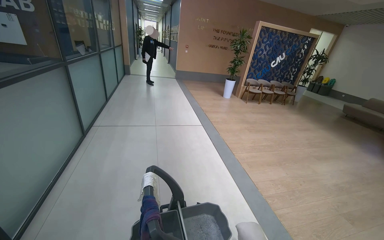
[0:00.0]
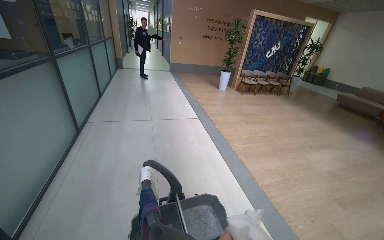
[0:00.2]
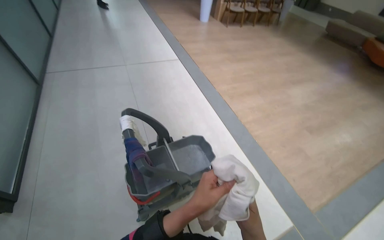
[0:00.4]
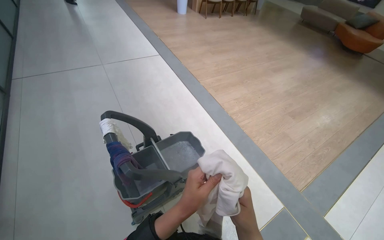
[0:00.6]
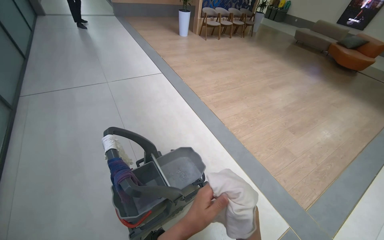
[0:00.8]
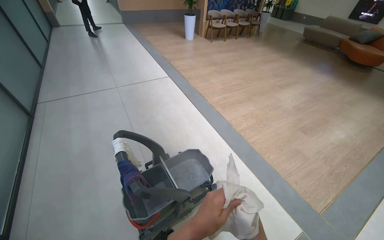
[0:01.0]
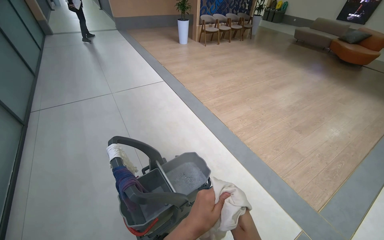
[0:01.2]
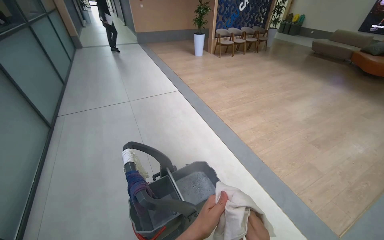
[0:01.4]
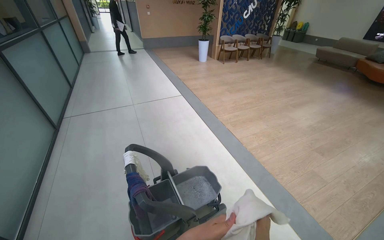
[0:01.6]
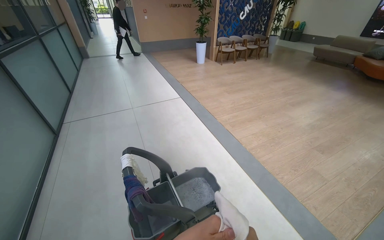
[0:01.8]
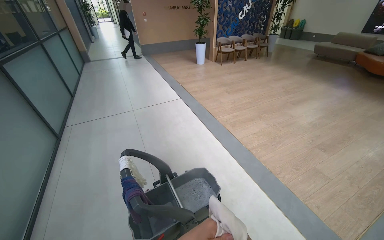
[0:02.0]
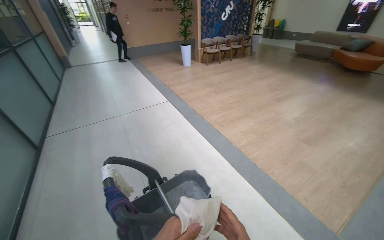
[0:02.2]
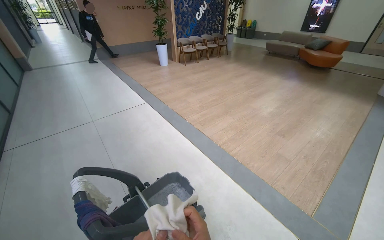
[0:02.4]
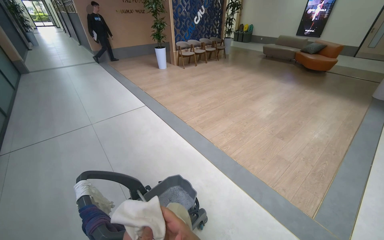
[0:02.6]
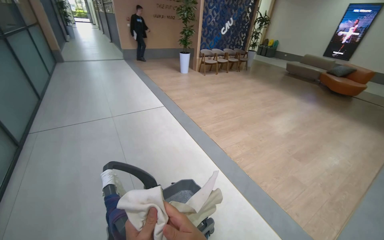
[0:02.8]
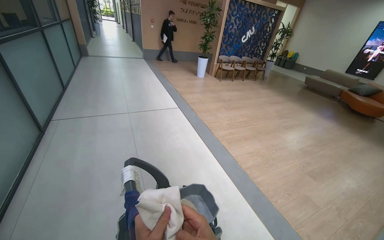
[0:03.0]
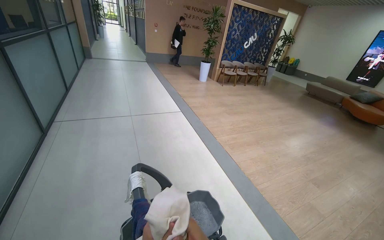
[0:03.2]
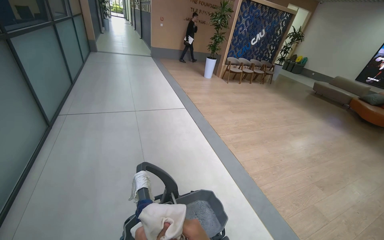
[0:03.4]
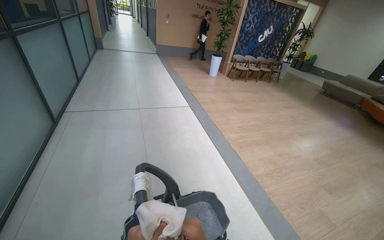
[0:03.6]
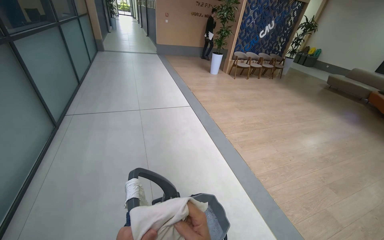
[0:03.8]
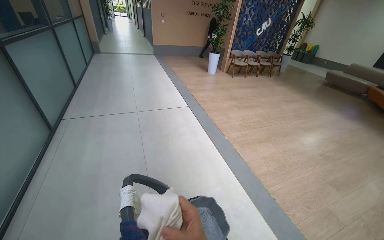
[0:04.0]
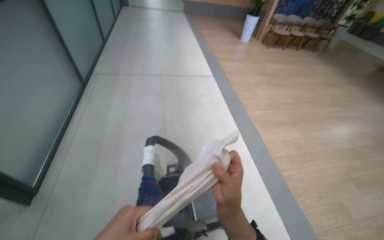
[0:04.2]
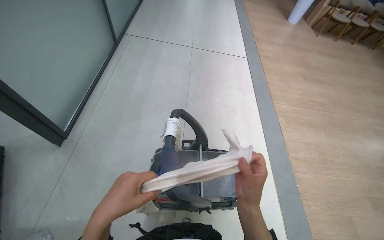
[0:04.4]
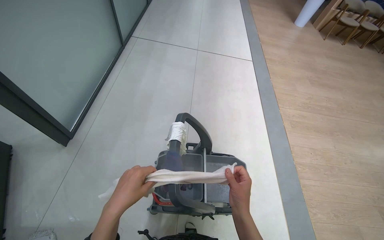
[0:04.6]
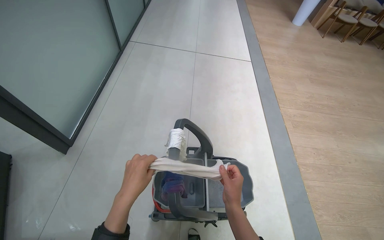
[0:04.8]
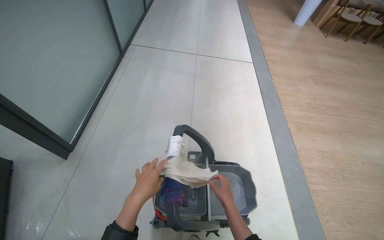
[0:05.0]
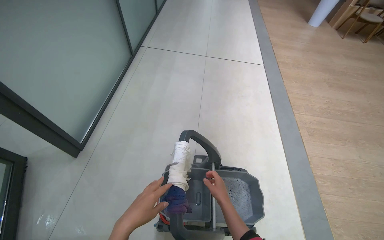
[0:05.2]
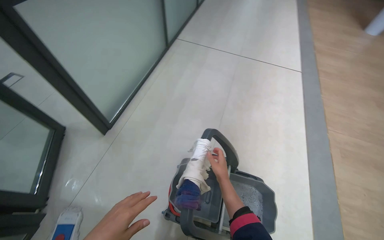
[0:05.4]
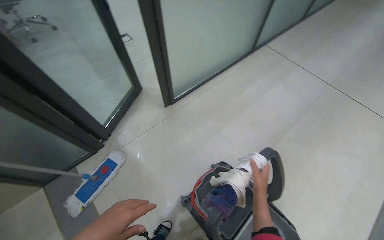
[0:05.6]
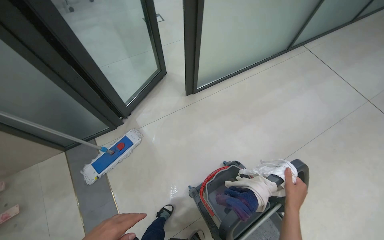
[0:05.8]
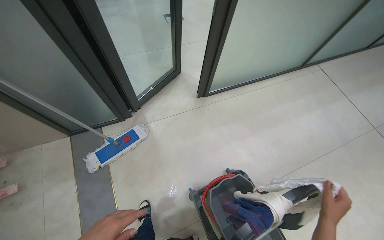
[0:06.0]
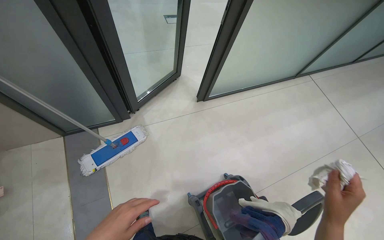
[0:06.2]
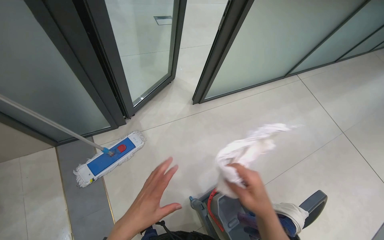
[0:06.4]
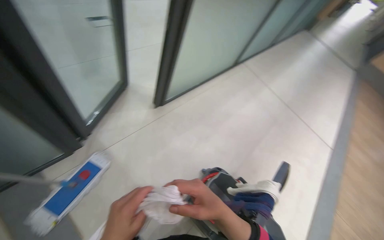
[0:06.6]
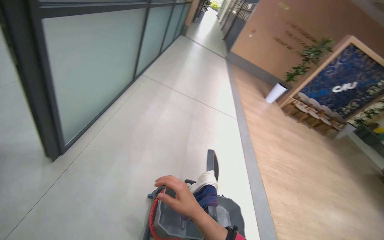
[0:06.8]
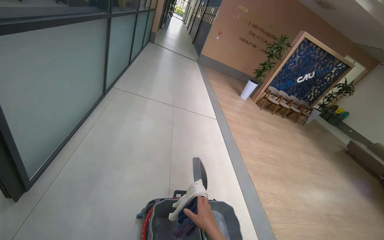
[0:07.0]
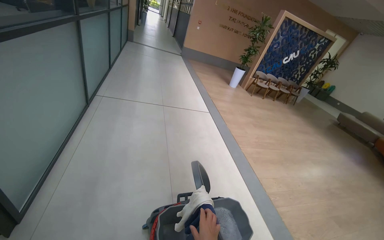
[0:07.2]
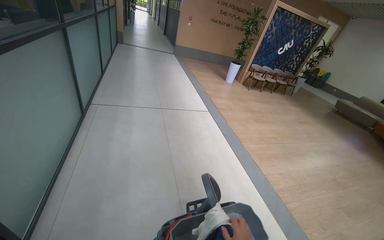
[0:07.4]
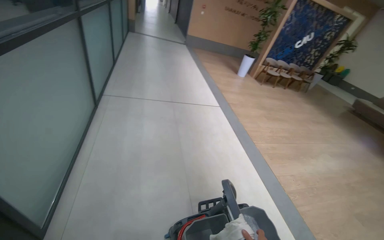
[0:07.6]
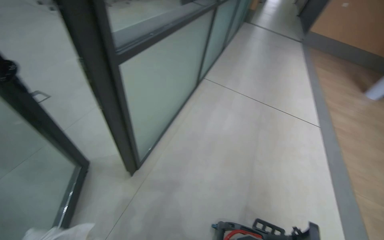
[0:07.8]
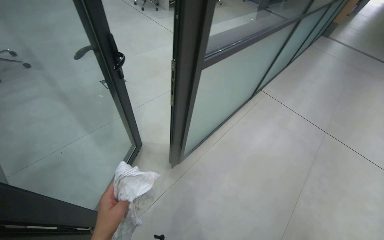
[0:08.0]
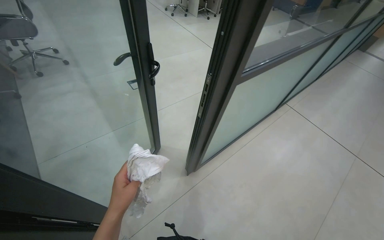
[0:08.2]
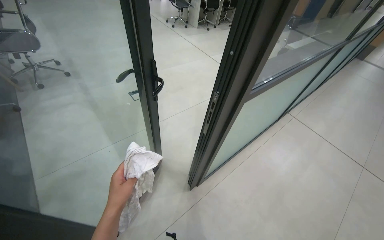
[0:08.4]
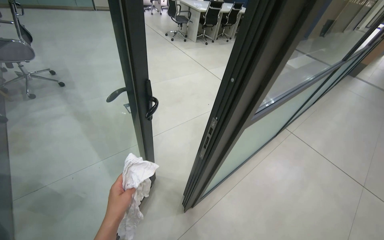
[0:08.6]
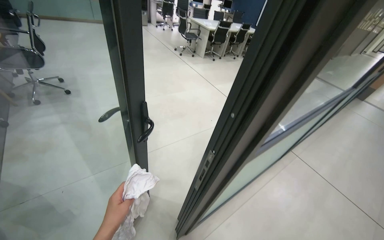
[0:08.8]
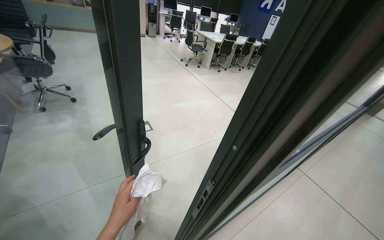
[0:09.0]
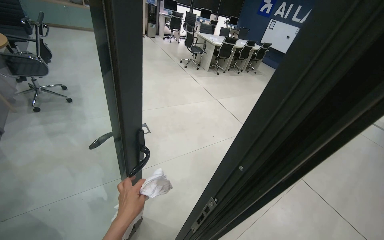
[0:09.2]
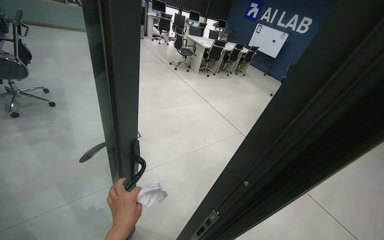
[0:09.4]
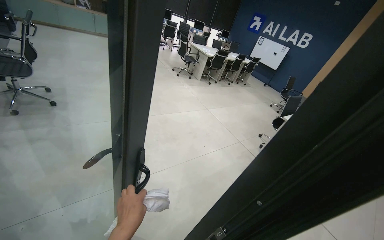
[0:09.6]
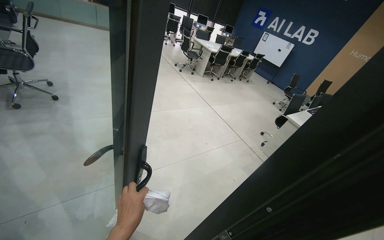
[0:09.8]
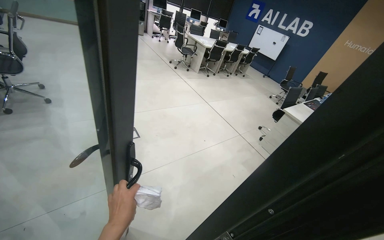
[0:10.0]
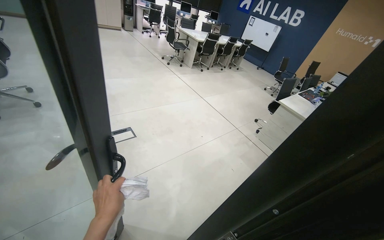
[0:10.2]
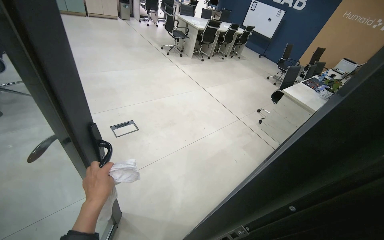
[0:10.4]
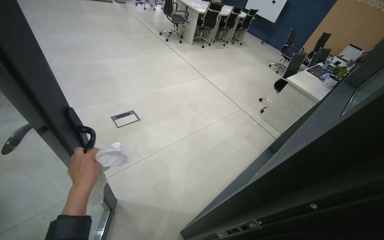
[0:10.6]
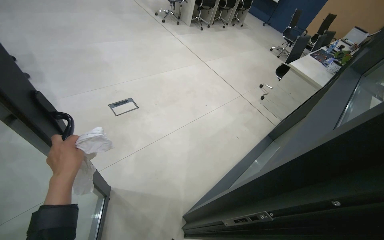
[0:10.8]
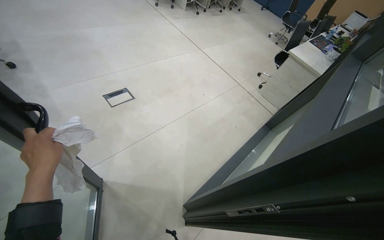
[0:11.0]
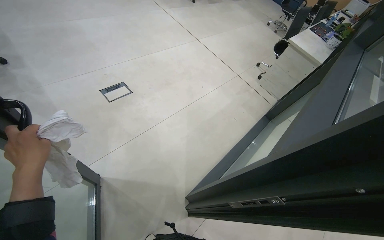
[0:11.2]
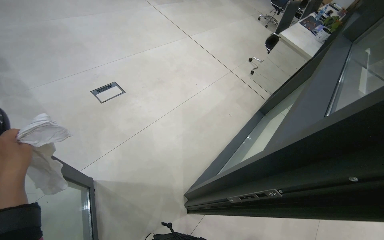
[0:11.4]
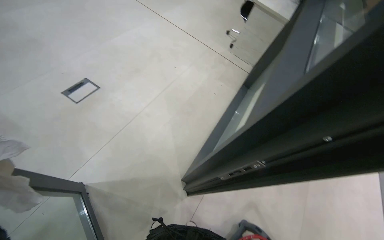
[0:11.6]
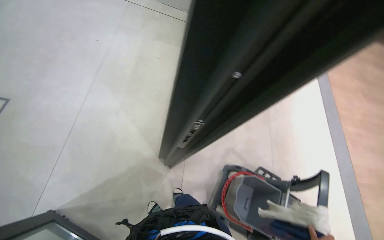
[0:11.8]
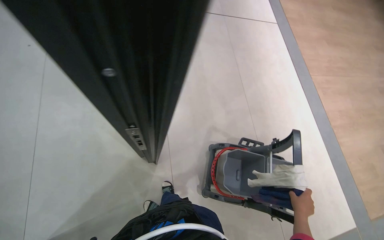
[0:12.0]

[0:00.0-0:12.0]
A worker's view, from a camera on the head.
Job: wiping surfaces.
The whole recording: Wiping office desk surfaces. The worker wipes the surfaces of office desks with a white cloth.
0:00.0 to 0:01.6: The view tilts roughly 10 degrees downward.
0:03.0 to 0:04.4: The head turns to the left by some 25 degrees. The view tips downward by some 20 degrees.
0:04.4 to 0:06.0: The head rotates about 65 degrees to the left.
0:06.0 to 0:07.6: The wearer's head swings some 80 degrees to the right.
0:07.6 to 0:09.0: The camera travels approximately 50 cm. The head rotates approximately 70 degrees to the left. The view tips upward by about 15 degrees.
0:10.4 to 0:12.0: The wearer moves about 40 cm. The head rotates roughly 55 degrees to the right. The view tips downward by approximately 40 degrees.

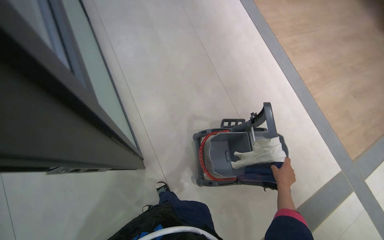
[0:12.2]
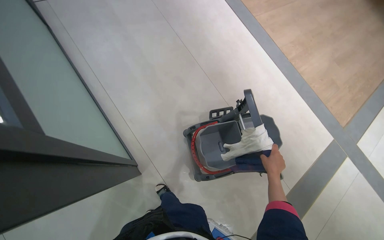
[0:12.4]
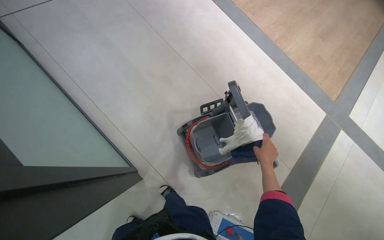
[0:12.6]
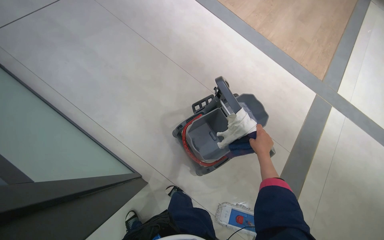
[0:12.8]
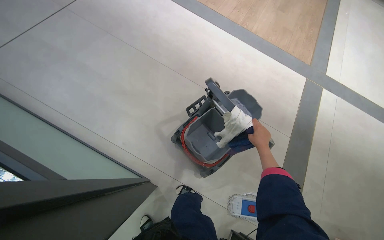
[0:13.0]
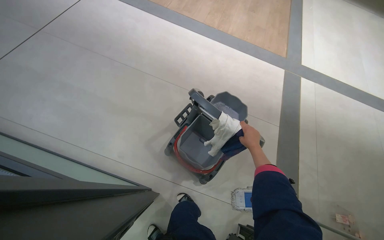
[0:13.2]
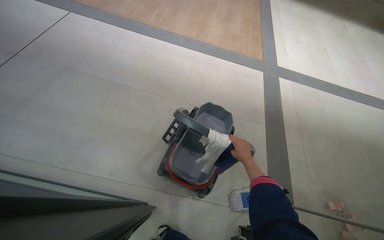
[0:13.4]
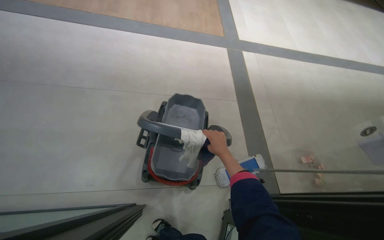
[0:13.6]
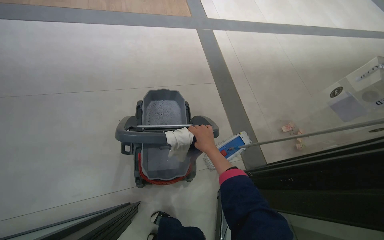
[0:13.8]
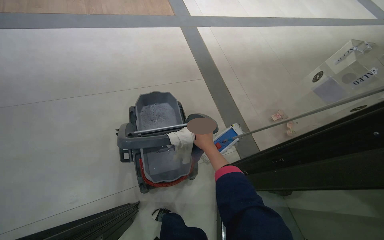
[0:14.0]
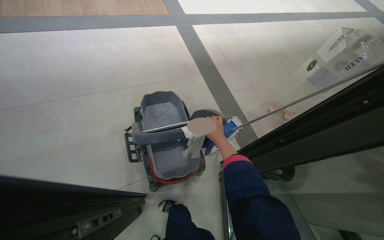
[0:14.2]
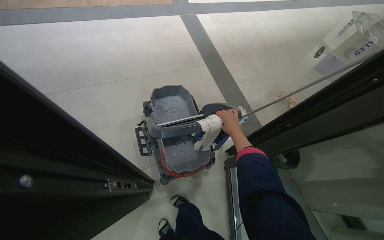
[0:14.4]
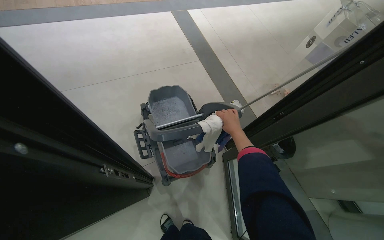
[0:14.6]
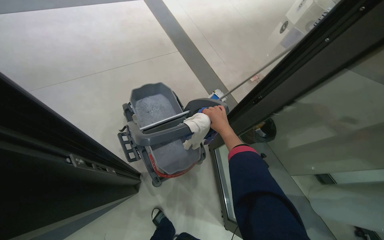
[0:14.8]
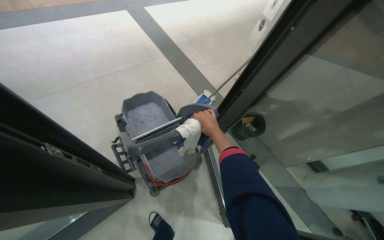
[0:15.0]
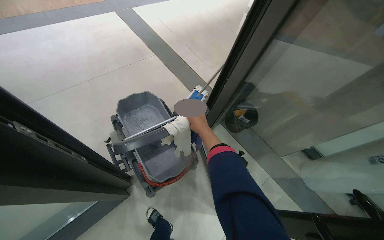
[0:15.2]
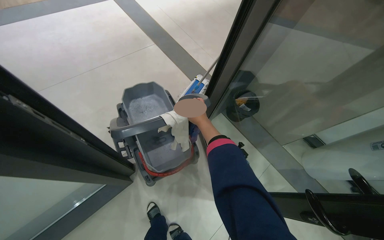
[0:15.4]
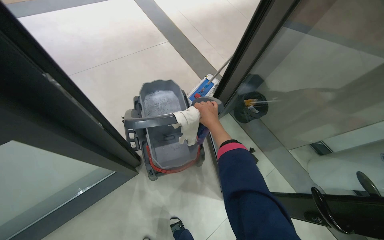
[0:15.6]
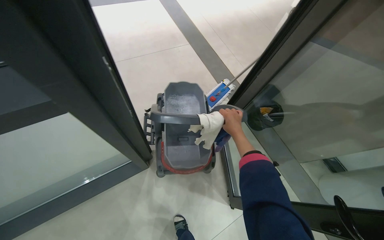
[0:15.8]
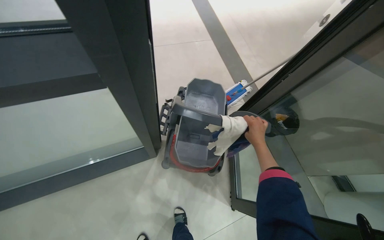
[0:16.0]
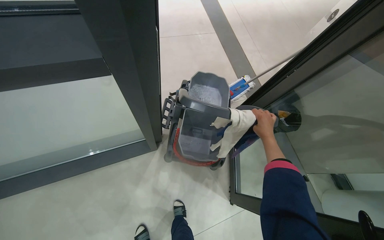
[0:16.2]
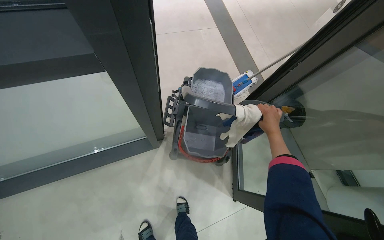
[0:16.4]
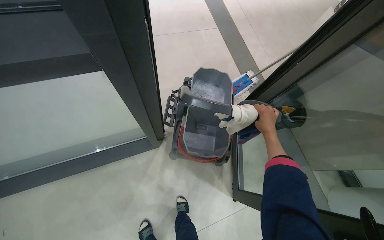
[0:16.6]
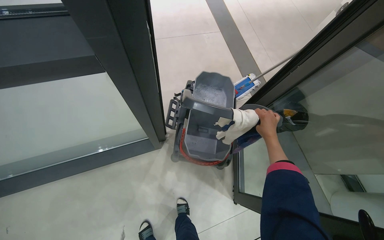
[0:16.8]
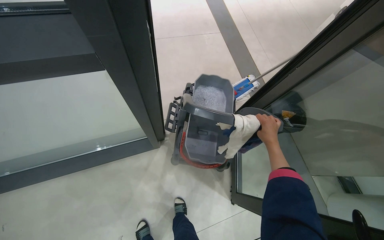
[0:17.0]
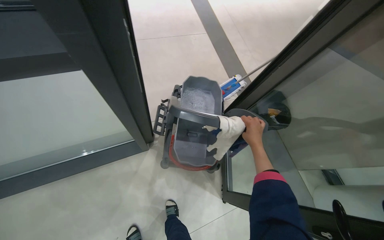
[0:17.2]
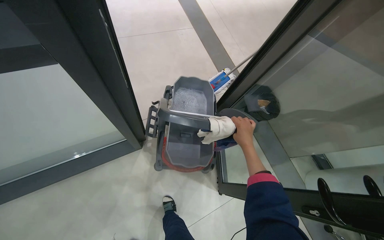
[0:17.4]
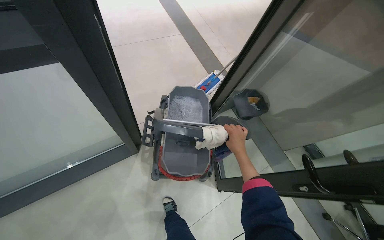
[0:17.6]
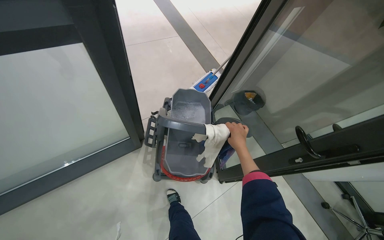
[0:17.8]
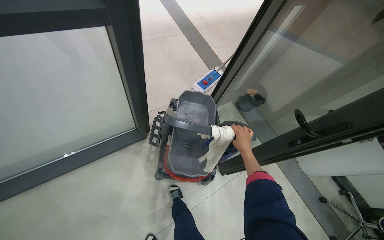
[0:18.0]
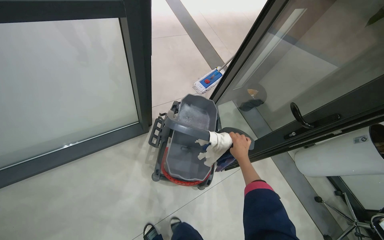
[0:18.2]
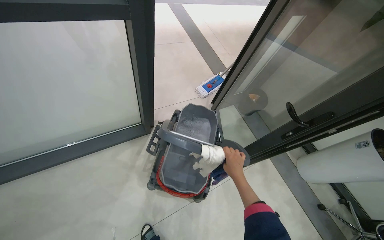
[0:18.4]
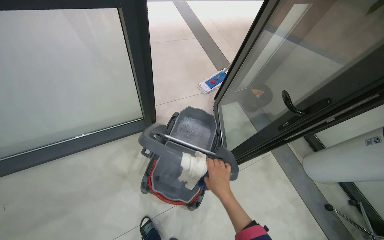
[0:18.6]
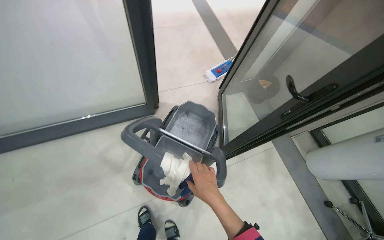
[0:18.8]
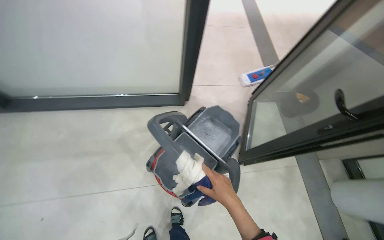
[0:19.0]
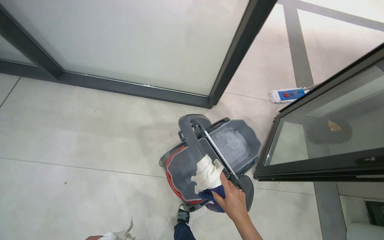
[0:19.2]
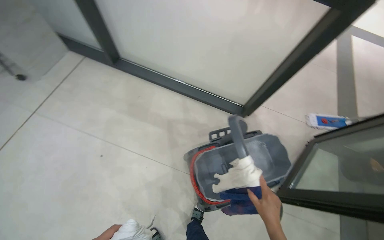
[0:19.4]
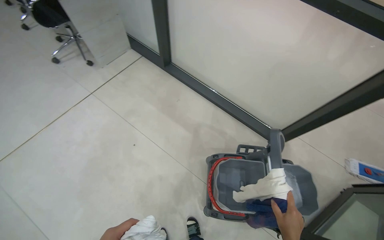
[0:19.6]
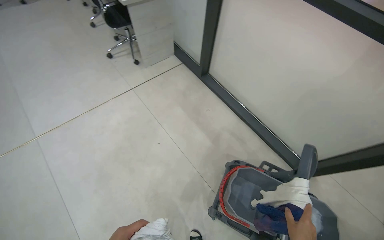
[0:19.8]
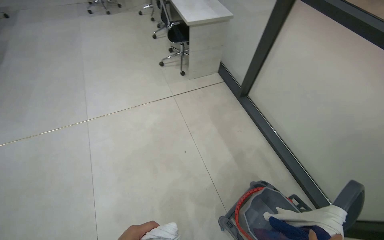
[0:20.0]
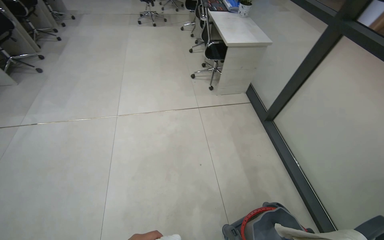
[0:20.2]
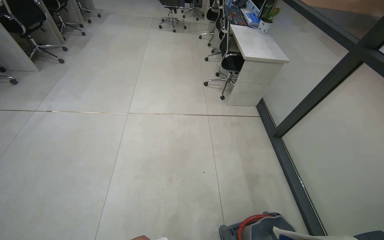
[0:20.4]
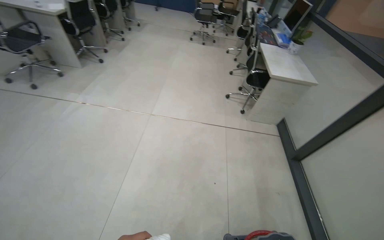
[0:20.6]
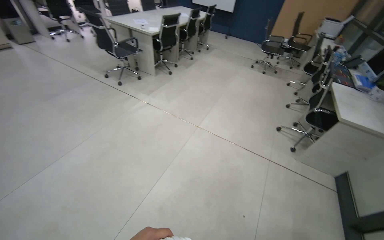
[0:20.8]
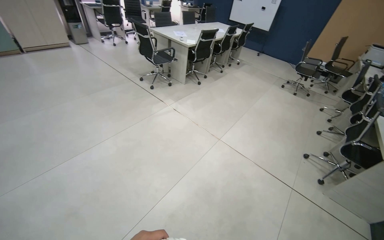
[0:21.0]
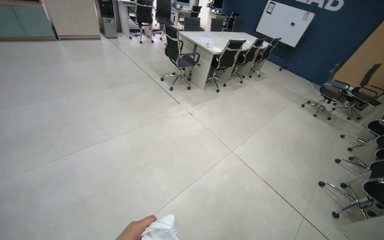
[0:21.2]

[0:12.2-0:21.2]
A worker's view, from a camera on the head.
Job: wiping surfaces.
The whole recording: Wiping office desk surfaces. The worker wipes the surfaces of office desks with a white cloth.
0:12.2 to 0:13.8: The head turns to the right by approximately 80 degrees. The view tips downward by about 15 degrees.
0:13.8 to 0:15.2: The wearer's head swings roughly 30 degrees to the right.
0:15.2 to 0:16.6: The wearer looks some 25 degrees further to the left.
0:18.2 to 0:19.8: The wearer looks about 80 degrees further to the left.
0:19.8 to 0:21.2: The camera is carried approximately 60 cm. The head turns to the left by some 85 degrees. The view tips upward by roughly 30 degrees.
